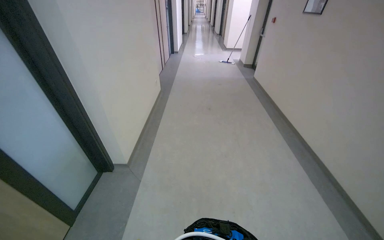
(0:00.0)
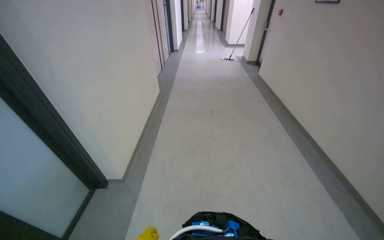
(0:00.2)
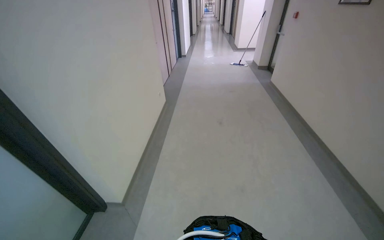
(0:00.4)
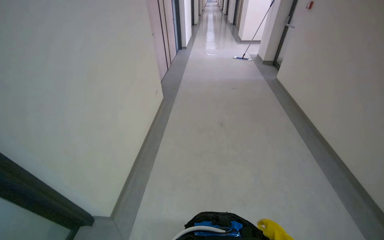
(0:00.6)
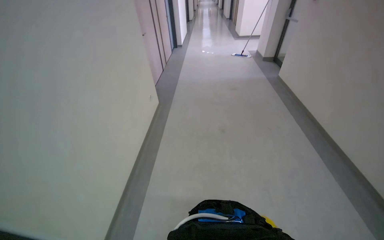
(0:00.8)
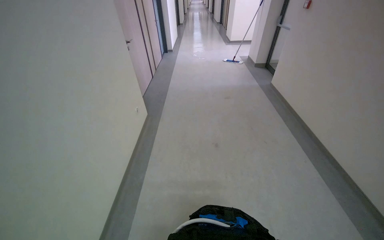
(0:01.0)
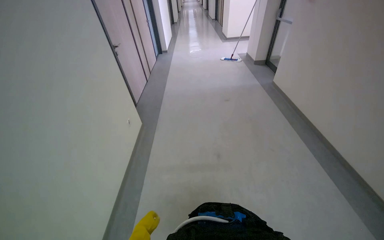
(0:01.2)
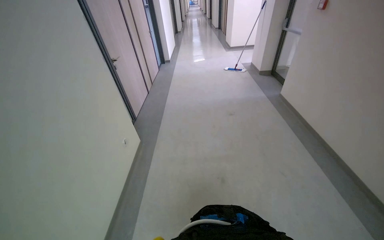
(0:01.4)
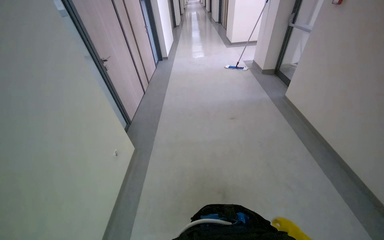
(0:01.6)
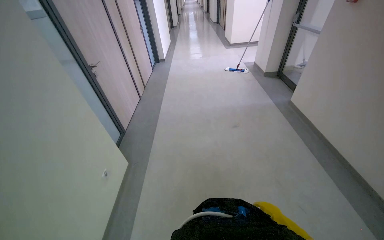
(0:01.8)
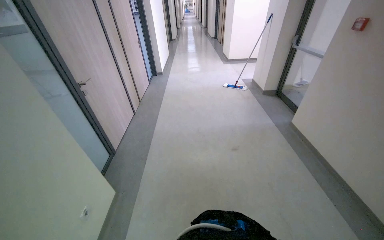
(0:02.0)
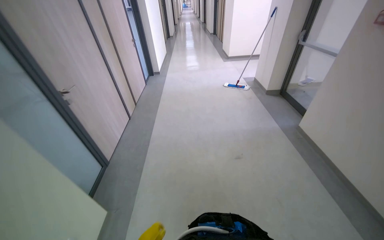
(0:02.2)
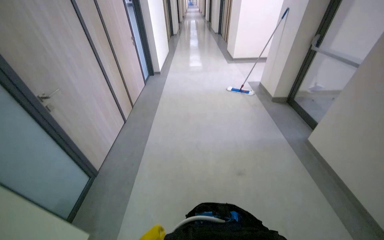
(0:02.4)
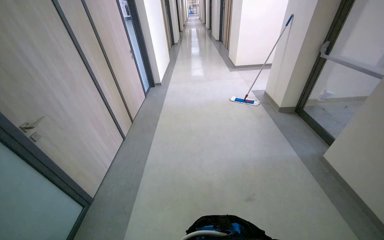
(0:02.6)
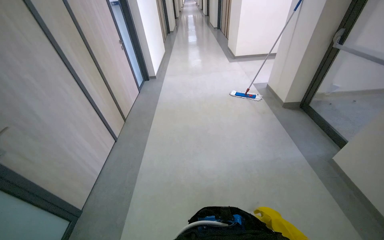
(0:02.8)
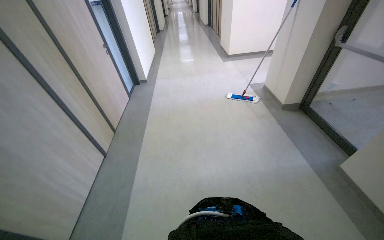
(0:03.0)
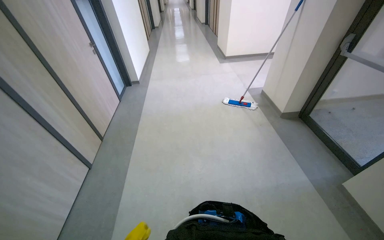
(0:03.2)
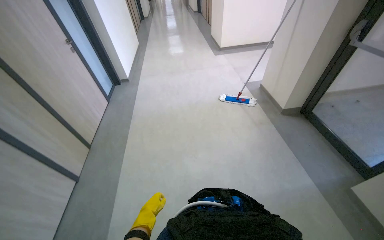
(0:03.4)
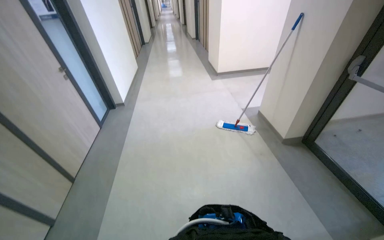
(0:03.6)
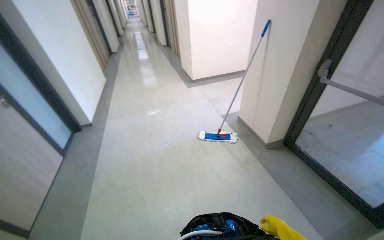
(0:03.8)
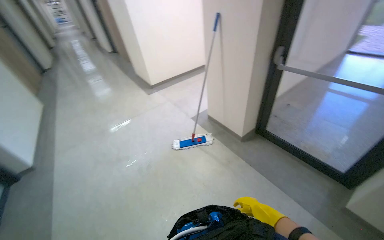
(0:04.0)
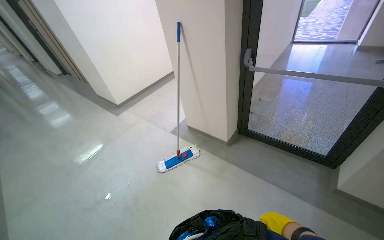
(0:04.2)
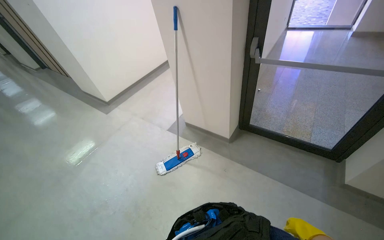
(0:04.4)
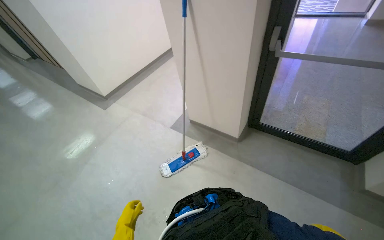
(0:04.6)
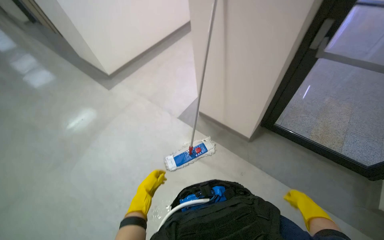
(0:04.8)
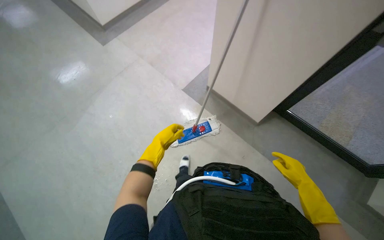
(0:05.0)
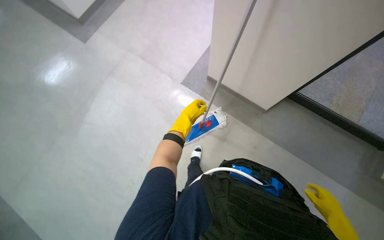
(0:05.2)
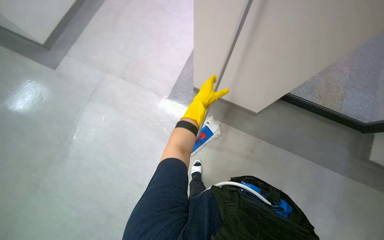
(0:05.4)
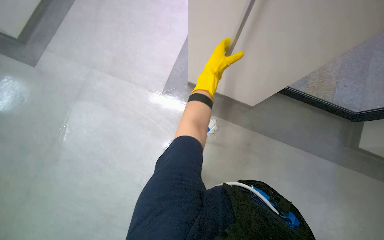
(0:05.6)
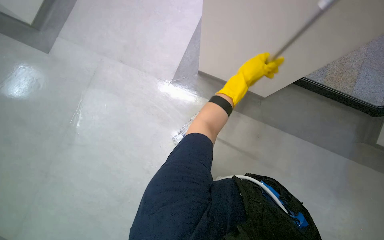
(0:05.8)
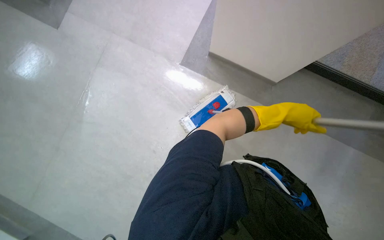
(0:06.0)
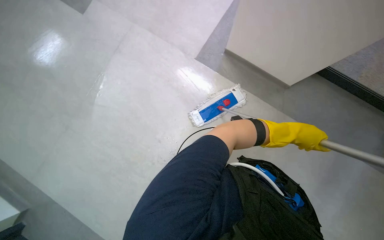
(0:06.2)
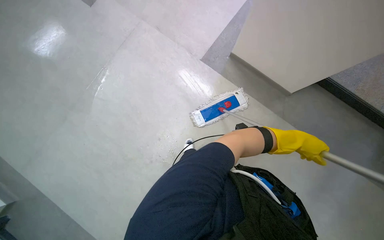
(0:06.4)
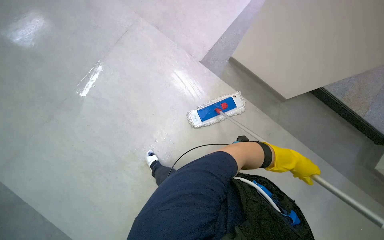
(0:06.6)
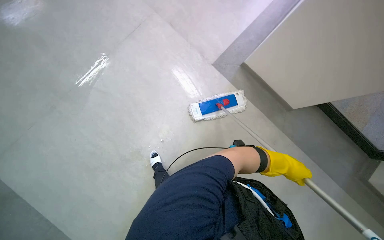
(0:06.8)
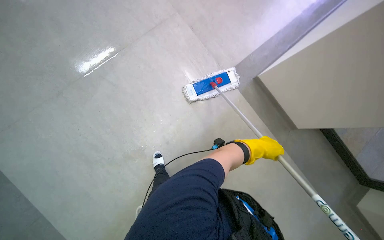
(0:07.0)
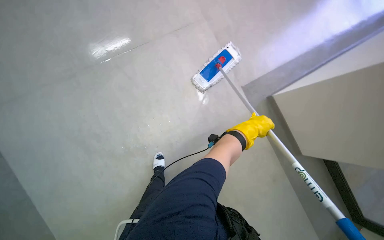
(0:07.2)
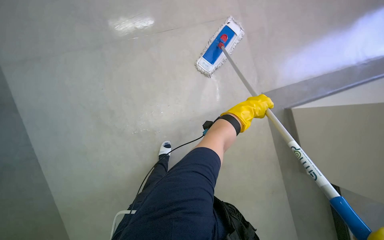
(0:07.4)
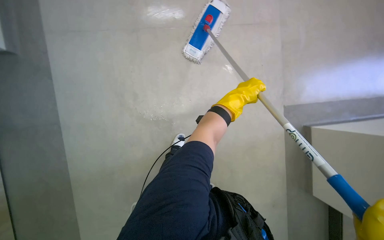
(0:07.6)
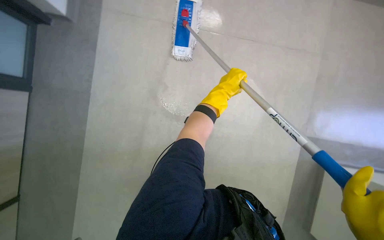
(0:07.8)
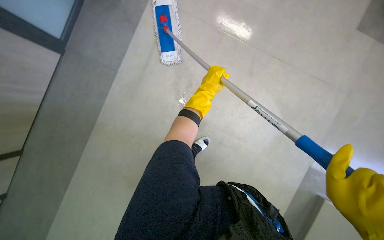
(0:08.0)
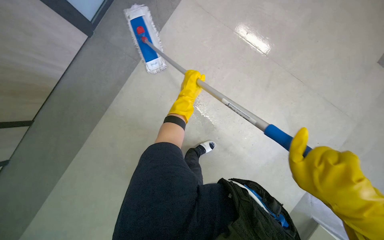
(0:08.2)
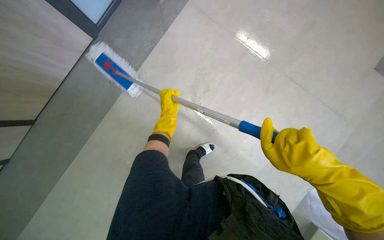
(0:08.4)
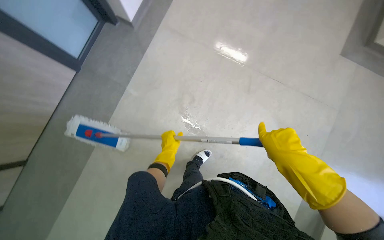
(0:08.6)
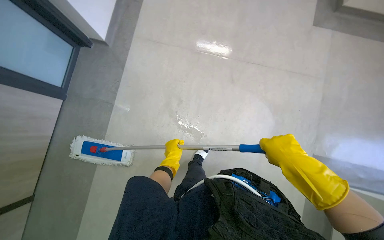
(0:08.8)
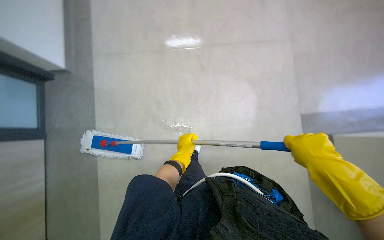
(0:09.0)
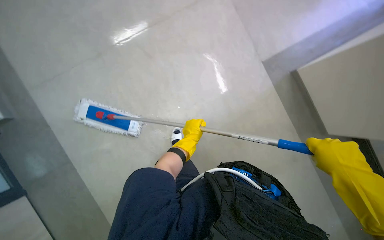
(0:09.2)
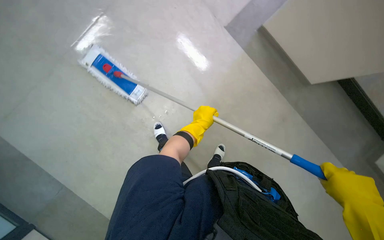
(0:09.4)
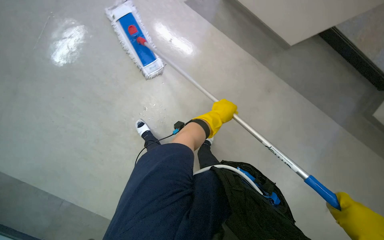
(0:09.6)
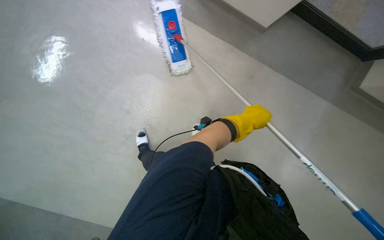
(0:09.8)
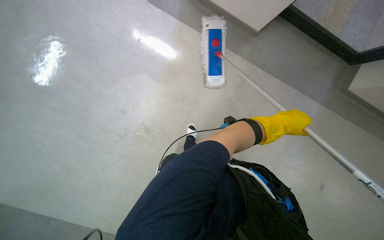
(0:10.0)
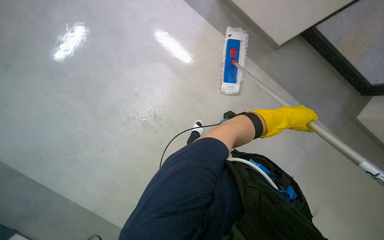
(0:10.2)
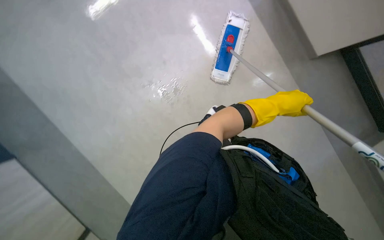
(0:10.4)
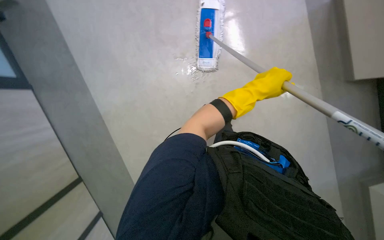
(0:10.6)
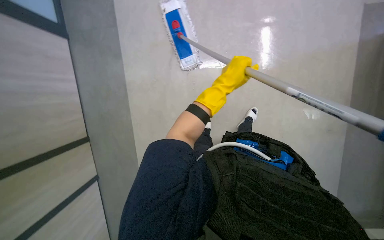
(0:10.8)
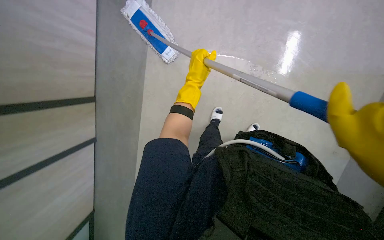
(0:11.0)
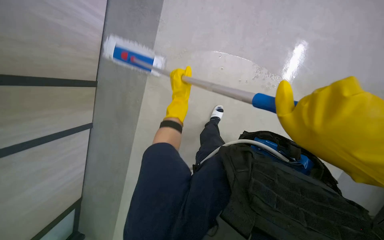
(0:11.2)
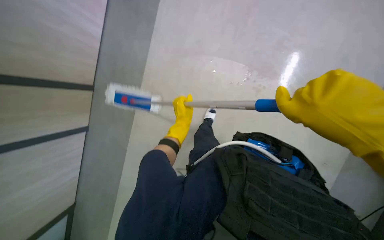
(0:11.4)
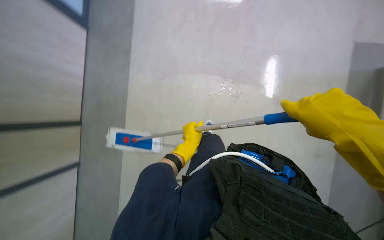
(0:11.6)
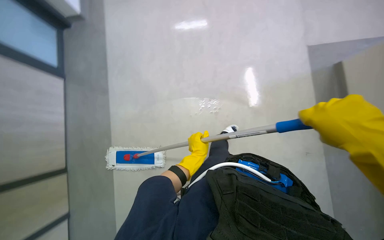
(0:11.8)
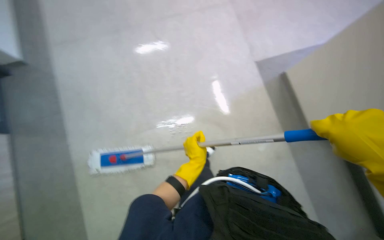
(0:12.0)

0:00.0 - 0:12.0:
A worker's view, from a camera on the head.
Job: mopping floor.
The whole recording: Mopping hallway floor. The worker mops the hallway floor with a long-handled mop.
0:00.0 - 0:01.6: The camera is carried roughly 2 m.
0:01.6 - 0:03.0: The camera travels roughly 1.5 m.
0:03.0 - 0:04.4: The head travels approximately 1.5 m. The wearer's head swings approximately 50 degrees to the right.
0:04.4 - 0:06.0: The camera travels some 90 cm. The view tips downward by roughly 40 degrees.
0:06.0 - 0:07.6: The wearer looks about 15 degrees further downward. The scene turns about 35 degrees clockwise in the picture. The left hand moves to the left, about 40 cm.
0:07.6 - 0:09.0: The scene rotates counterclockwise by some 50 degrees.
0:09.0 - 0:10.4: The camera is carried some 40 cm. The scene rotates clockwise by roughly 65 degrees.
0:10.4 - 0:12.0: The left hand moves to the left and down the picture, approximately 25 cm.

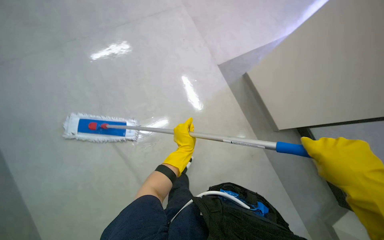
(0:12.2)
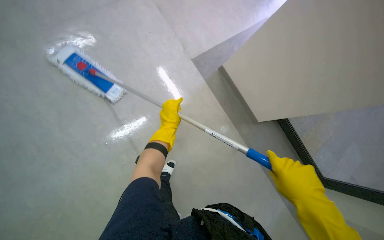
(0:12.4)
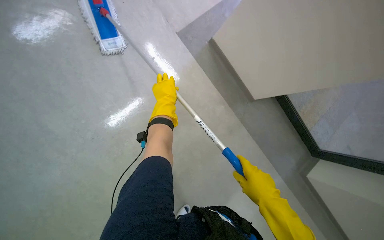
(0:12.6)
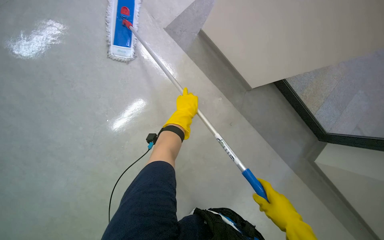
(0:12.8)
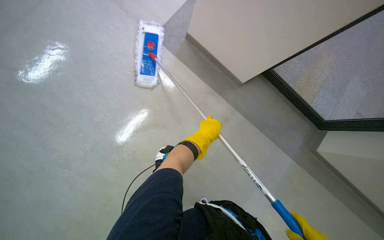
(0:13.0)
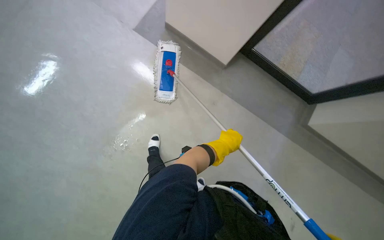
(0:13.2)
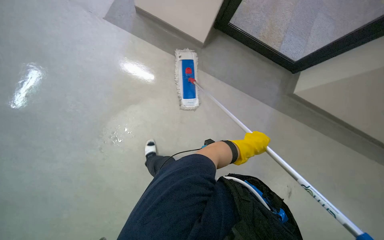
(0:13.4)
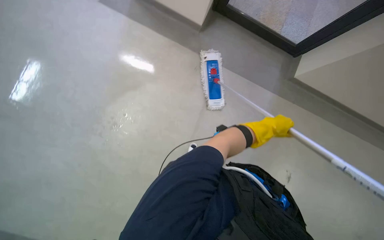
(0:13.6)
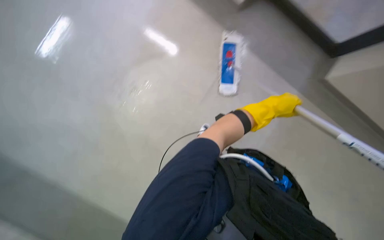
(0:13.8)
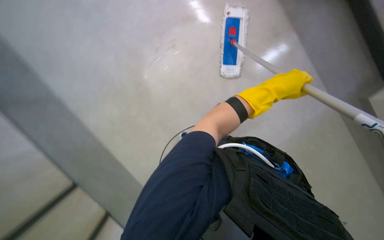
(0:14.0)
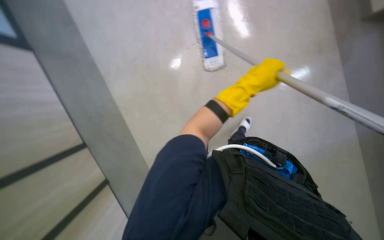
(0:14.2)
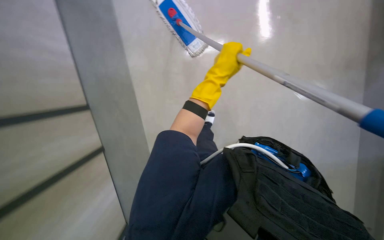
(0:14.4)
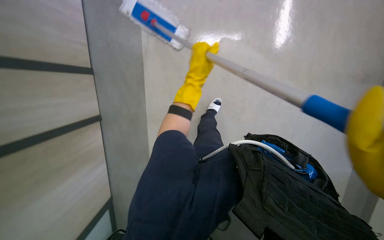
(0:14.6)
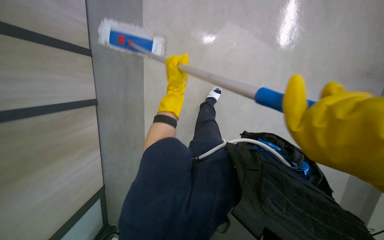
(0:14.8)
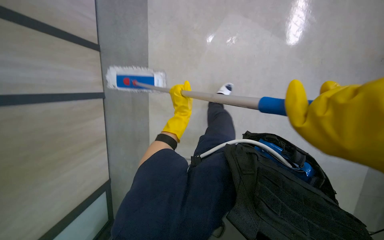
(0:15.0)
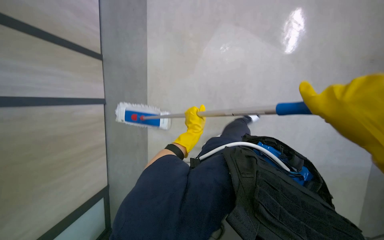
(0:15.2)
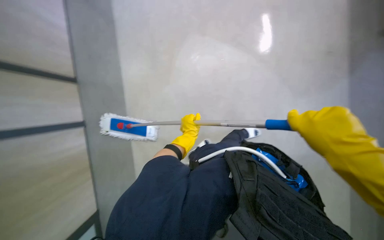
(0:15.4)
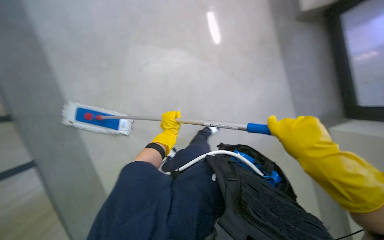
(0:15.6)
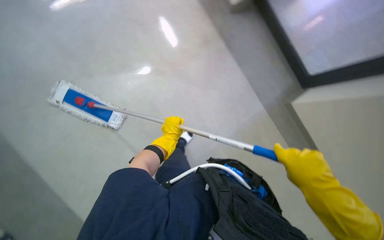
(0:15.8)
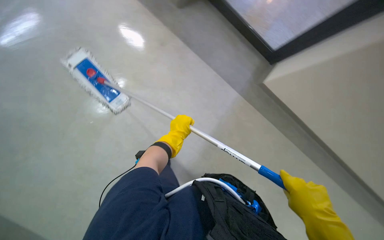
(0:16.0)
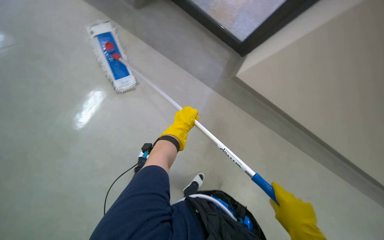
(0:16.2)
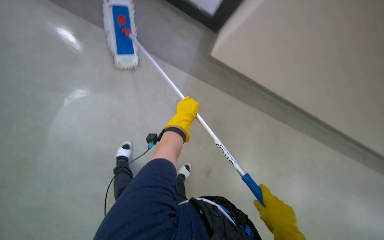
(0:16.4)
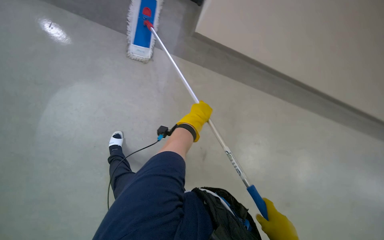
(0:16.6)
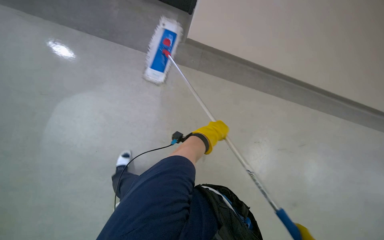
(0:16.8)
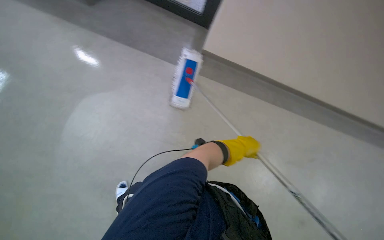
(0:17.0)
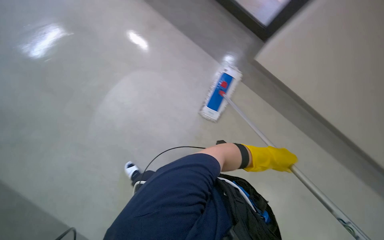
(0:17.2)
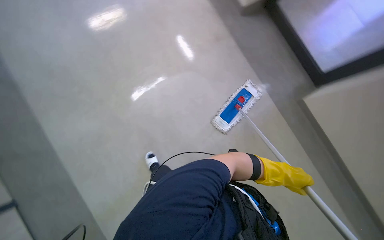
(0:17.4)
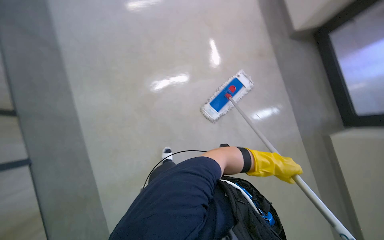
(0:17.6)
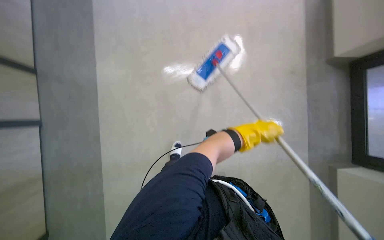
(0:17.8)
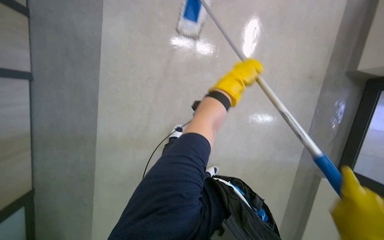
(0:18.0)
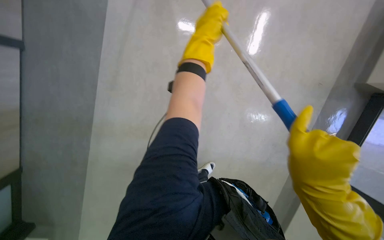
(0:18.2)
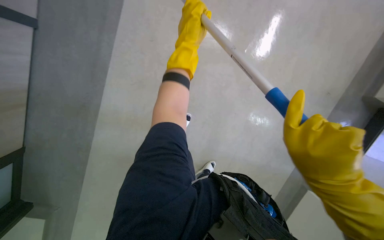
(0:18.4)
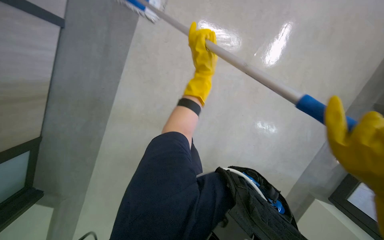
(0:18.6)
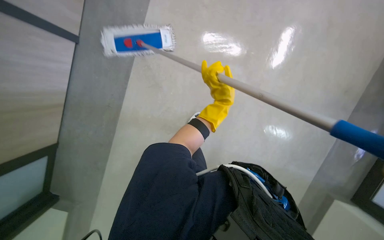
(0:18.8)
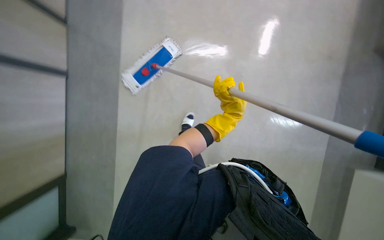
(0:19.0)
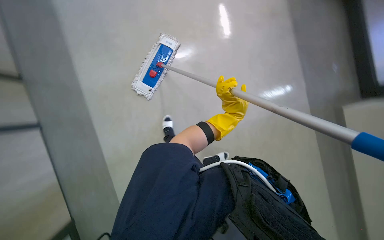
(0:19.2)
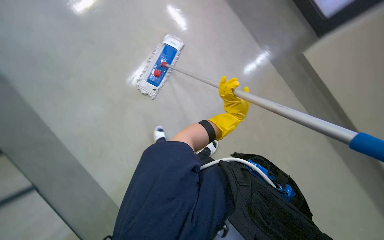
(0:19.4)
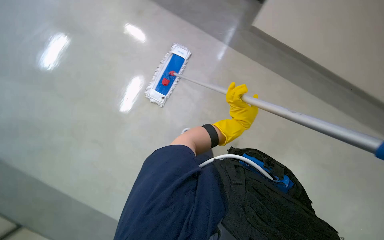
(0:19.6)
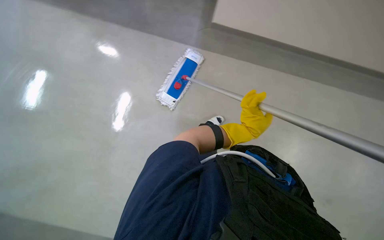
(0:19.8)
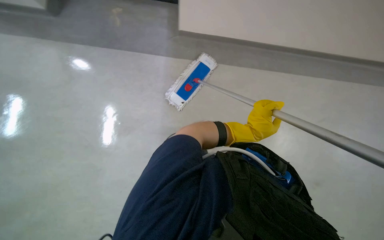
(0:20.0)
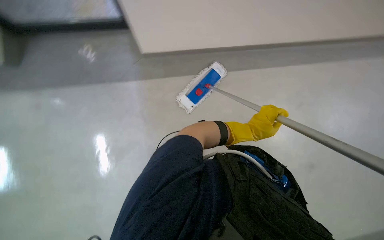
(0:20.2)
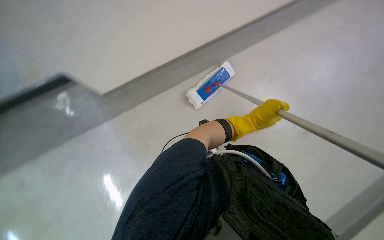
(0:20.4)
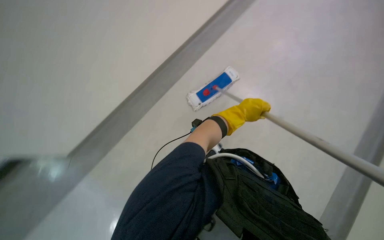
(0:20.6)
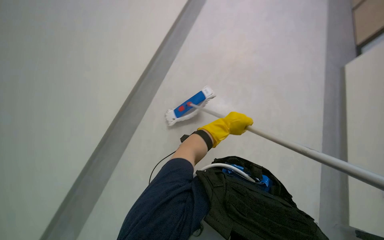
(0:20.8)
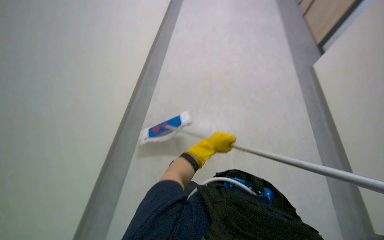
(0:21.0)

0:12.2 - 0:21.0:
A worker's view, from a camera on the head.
Job: mopping floor.
The whole recording: Mopping hallway floor. The worker mops the hallway floor with a long-handled mop.
0:12.2 - 0:13.6: The view tips downward by approximately 15 degrees. Everything in view rotates about 25 degrees counterclockwise. The left hand goes roughly 40 cm to the right.
0:13.6 - 0:15.2: The view swings approximately 15 degrees to the left. The camera pitches downward, by roughly 20 degrees. The left hand shifts about 30 cm to the left.
0:15.2 - 0:16.6: The camera sweeps to the right, by about 25 degrees. Everything in view rotates some 50 degrees clockwise.
0:16.6 - 0:18.0: The left hand travels up the picture by approximately 10 cm, and reaches roughly 25 cm to the right, then returns.
0:18.0 - 0:19.6: The left hand goes roughly 15 cm down the picture.
0:19.6 - 0:21.0: The view tilts roughly 20 degrees upward. The left hand moves to the left, about 10 cm.
